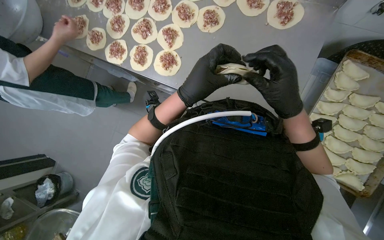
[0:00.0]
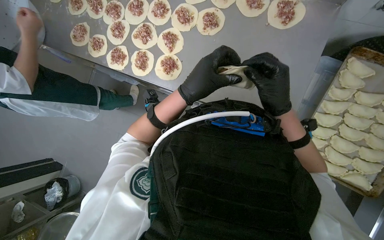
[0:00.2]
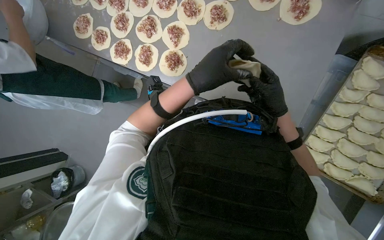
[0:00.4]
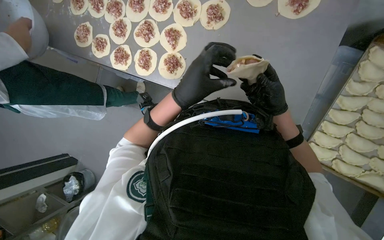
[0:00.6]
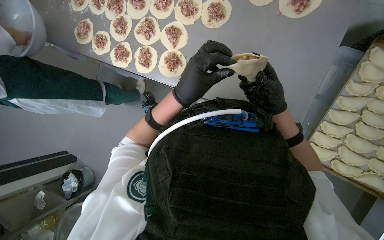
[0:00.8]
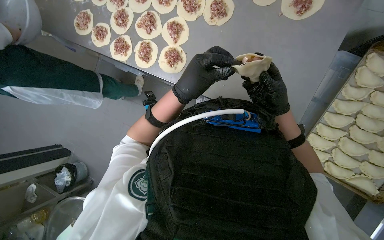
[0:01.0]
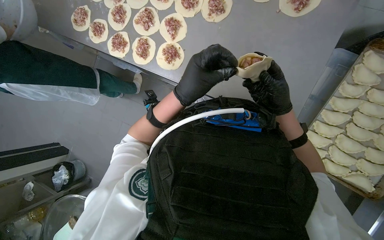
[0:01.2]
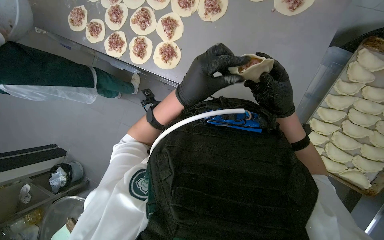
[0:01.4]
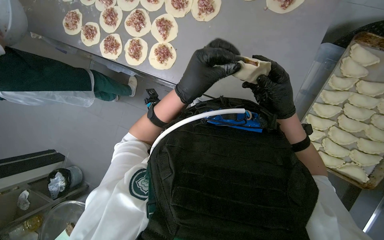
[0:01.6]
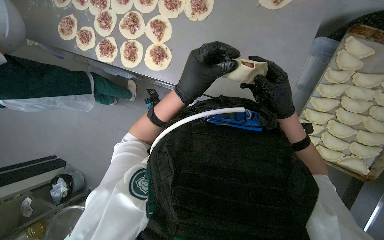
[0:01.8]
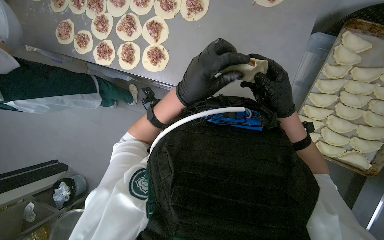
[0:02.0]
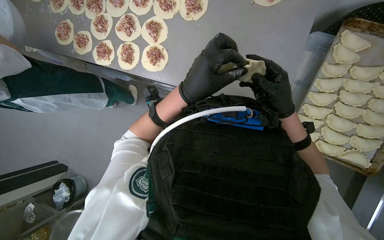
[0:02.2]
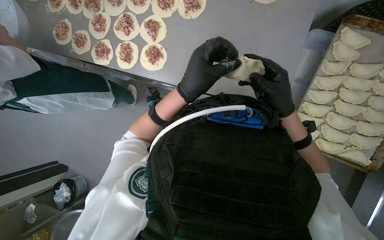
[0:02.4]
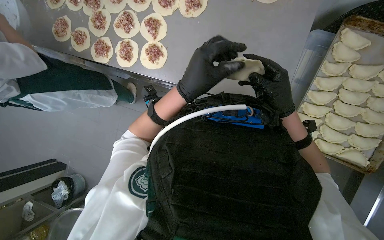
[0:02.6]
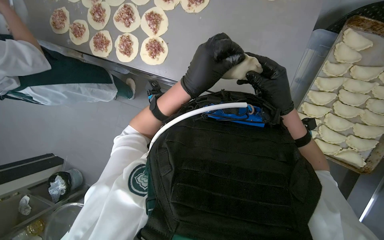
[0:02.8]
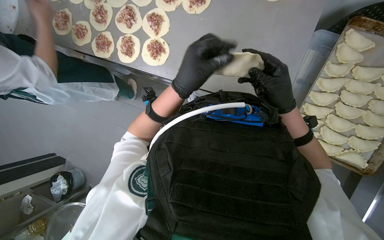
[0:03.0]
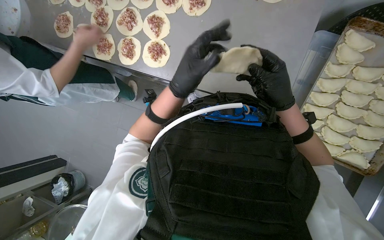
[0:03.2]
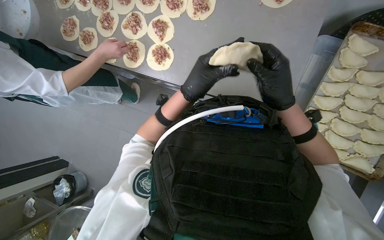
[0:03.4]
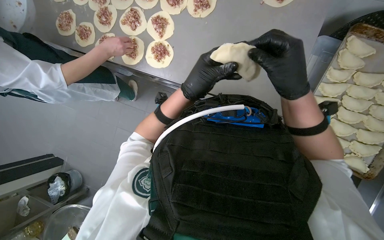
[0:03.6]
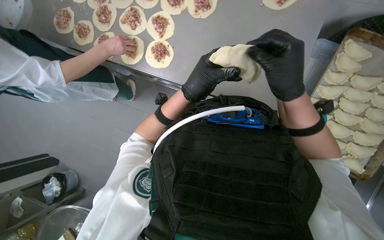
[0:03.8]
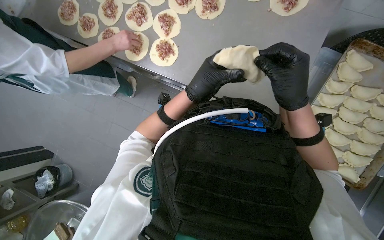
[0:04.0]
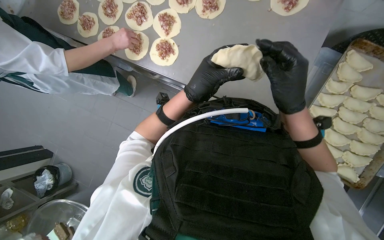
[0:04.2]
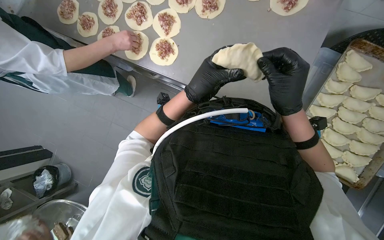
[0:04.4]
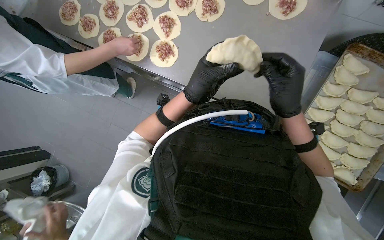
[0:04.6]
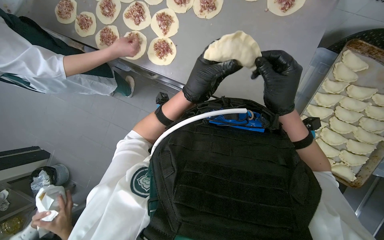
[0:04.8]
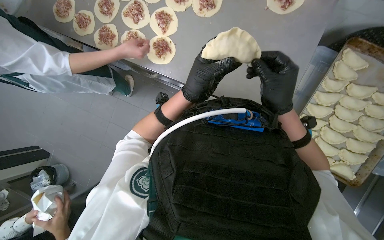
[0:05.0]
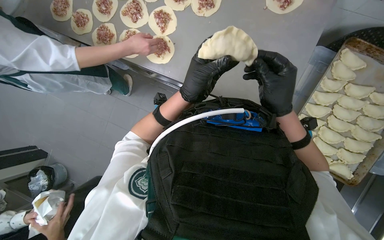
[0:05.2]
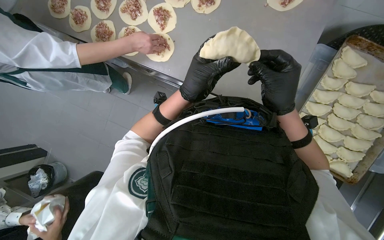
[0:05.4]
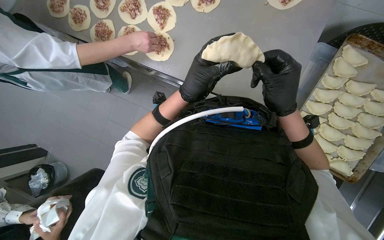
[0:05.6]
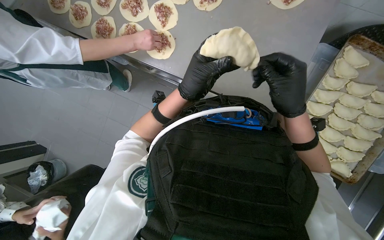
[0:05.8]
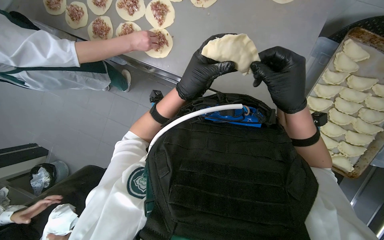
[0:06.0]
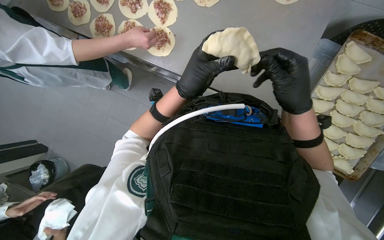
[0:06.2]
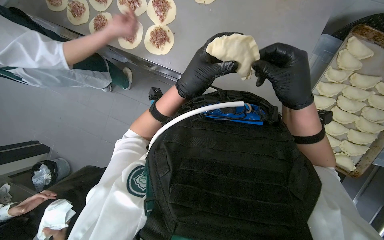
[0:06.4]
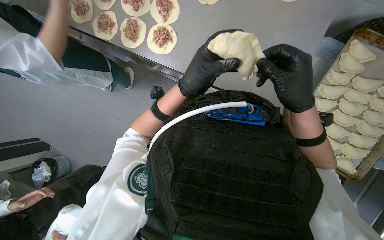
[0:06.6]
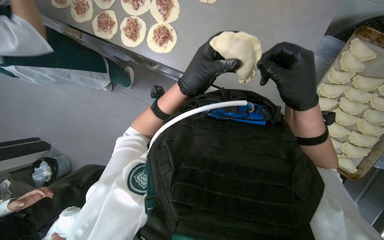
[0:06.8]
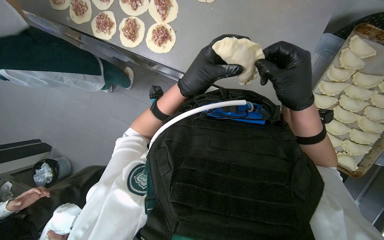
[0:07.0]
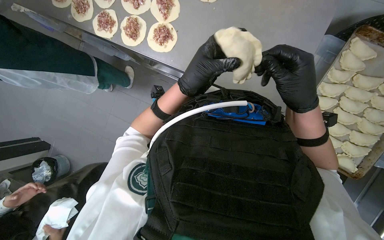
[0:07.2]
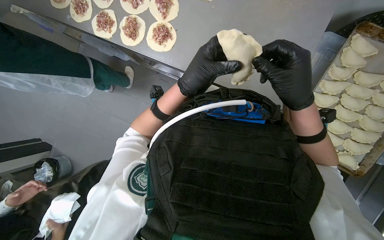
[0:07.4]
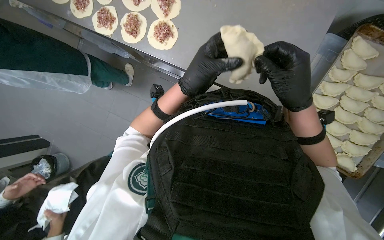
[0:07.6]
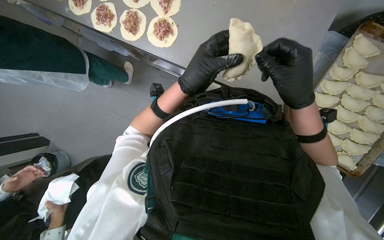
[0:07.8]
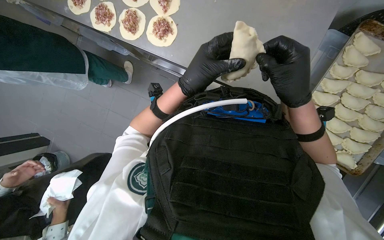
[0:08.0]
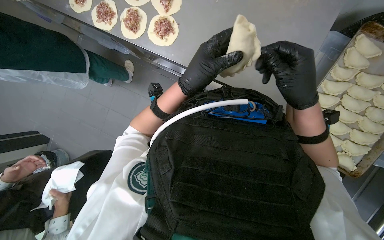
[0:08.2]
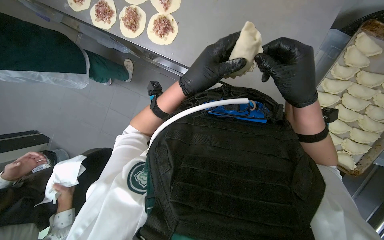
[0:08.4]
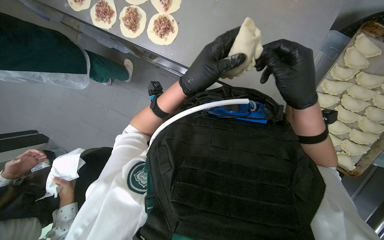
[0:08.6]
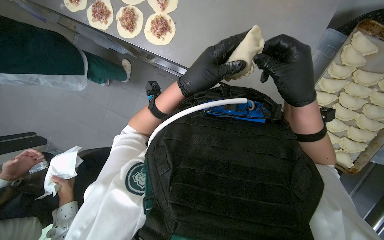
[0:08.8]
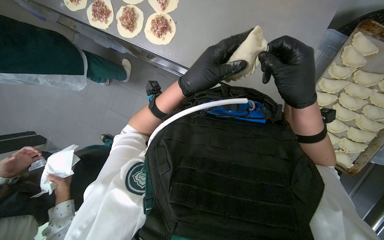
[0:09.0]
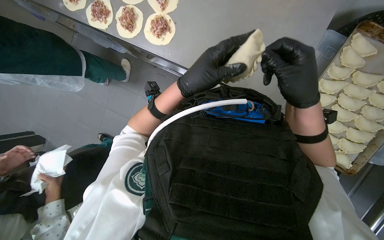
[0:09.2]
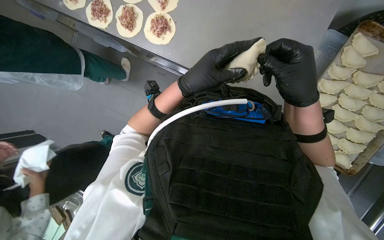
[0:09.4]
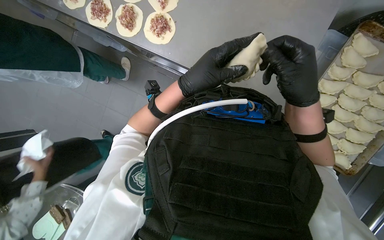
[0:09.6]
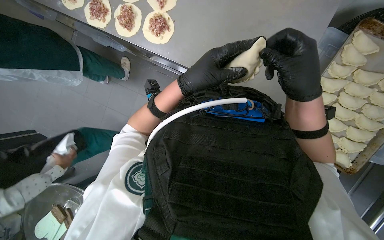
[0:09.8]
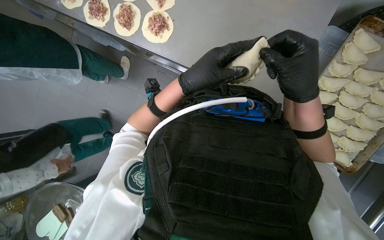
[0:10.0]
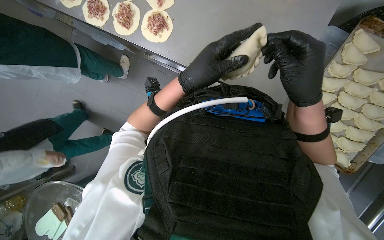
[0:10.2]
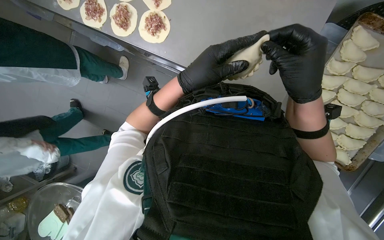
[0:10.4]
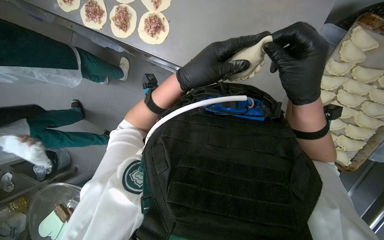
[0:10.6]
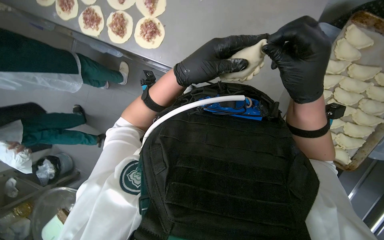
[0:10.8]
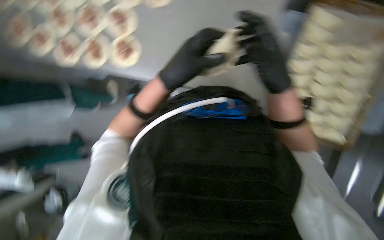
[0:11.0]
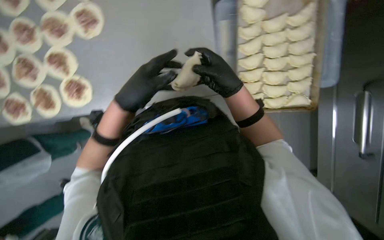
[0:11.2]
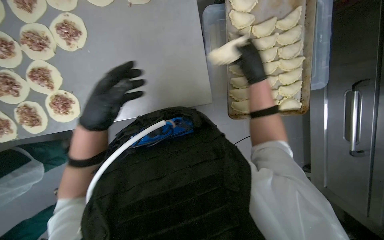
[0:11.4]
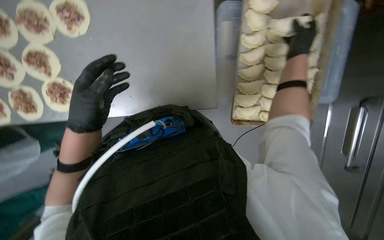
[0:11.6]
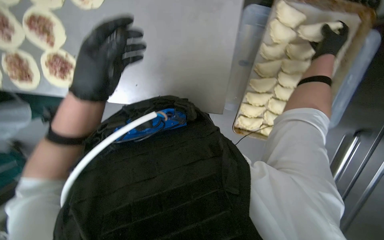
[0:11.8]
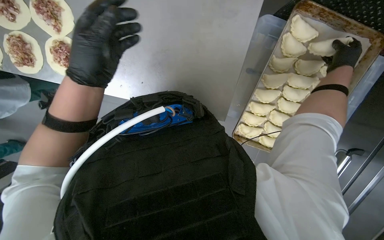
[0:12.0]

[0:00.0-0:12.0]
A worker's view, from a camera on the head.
Job: preparing food.
The whole recording: Folding meat-filled dough into dumplings. The worker folds dough circles filled with meat into dumplings and places them on a tray.
0:00.0 to 0:01.6: The right hand travels farther from the camera by some 10 cm.
0:01.6 to 0:03.0: The hands stay close to where they were, moving slightly.
0:03.0 to 0:04.4: The hands are busy where they are.
0:04.4 to 0:07.6: The hands are busy where they are.
0:07.6 to 0:09.0: Neither hand changes place.
0:09.0 to 0:10.4: The hands stay close to where they were, moving slightly.
0:10.4 to 0:12.0: The left hand moves to the left, approximately 15 cm. Meanwhile the right hand is displaced to the right, up the picture and farther from the camera by about 50 cm.

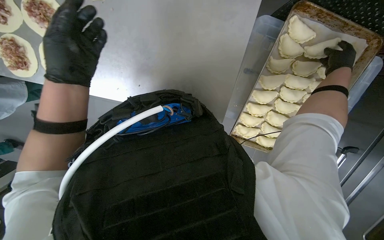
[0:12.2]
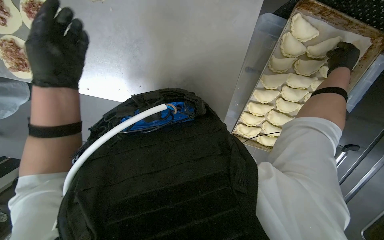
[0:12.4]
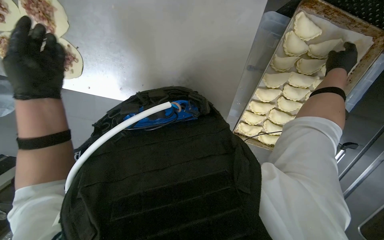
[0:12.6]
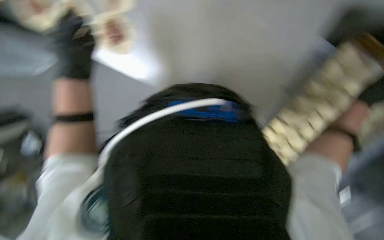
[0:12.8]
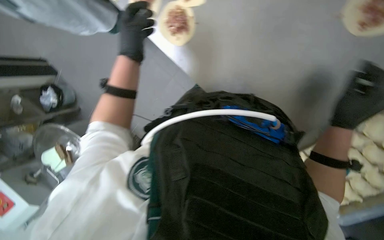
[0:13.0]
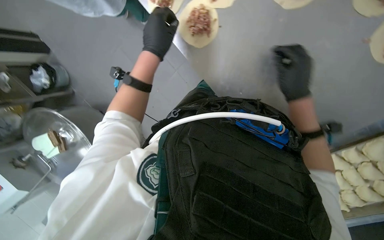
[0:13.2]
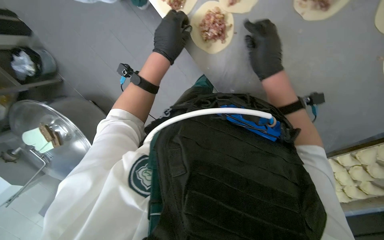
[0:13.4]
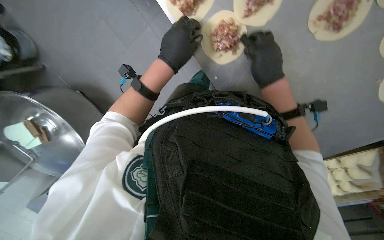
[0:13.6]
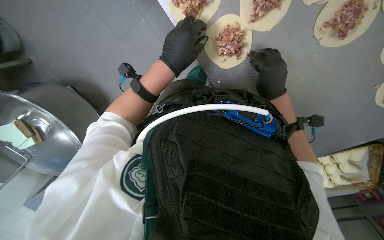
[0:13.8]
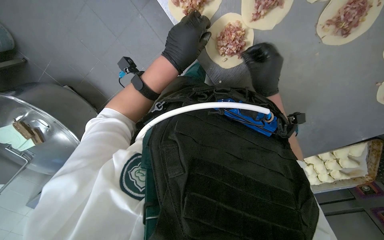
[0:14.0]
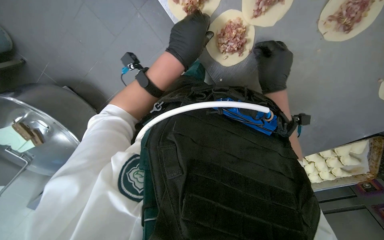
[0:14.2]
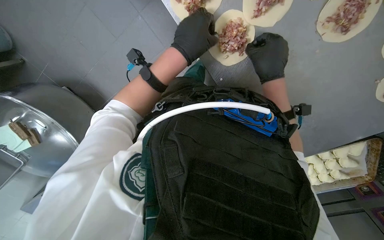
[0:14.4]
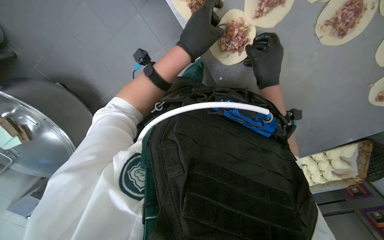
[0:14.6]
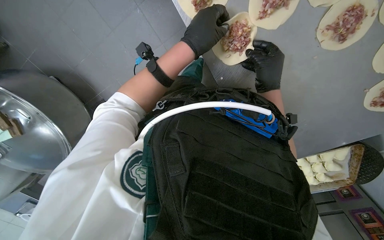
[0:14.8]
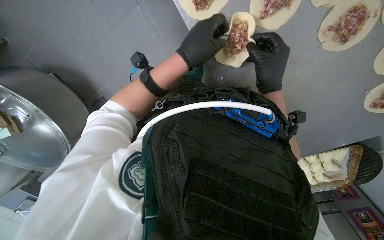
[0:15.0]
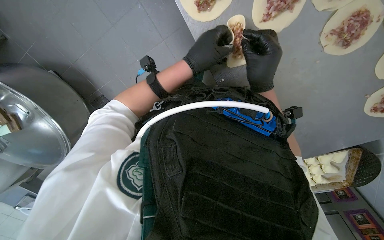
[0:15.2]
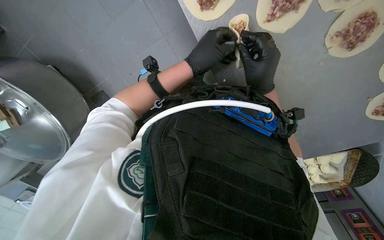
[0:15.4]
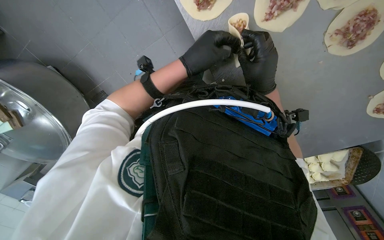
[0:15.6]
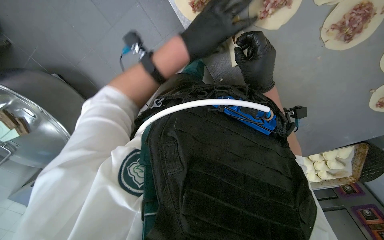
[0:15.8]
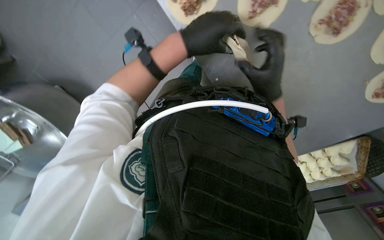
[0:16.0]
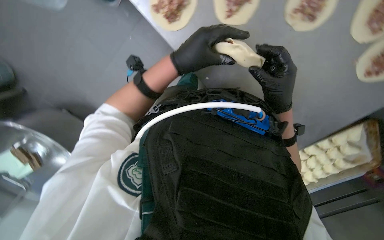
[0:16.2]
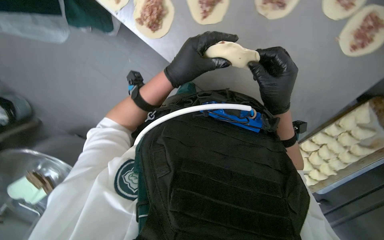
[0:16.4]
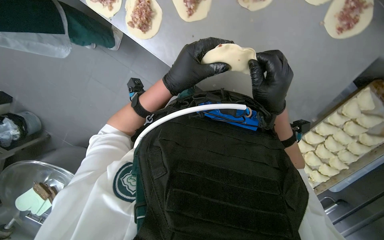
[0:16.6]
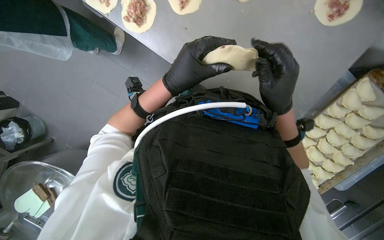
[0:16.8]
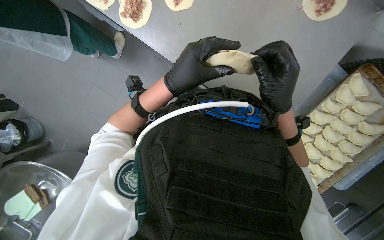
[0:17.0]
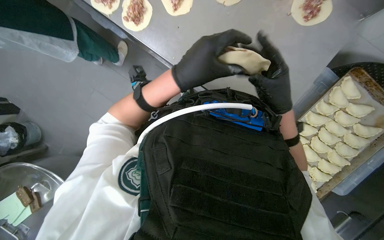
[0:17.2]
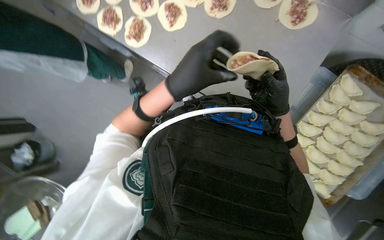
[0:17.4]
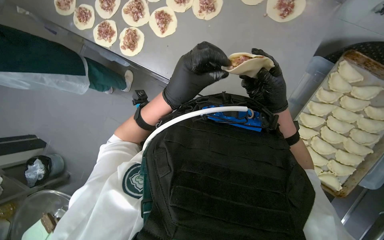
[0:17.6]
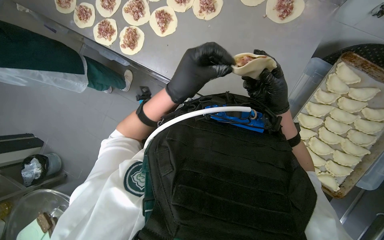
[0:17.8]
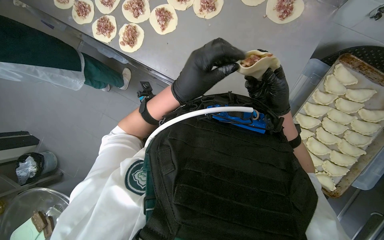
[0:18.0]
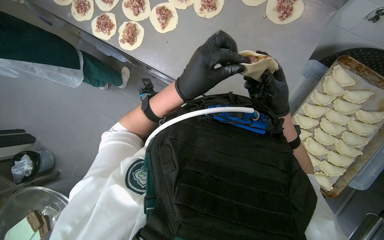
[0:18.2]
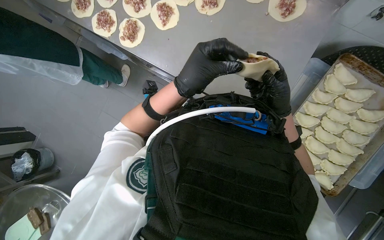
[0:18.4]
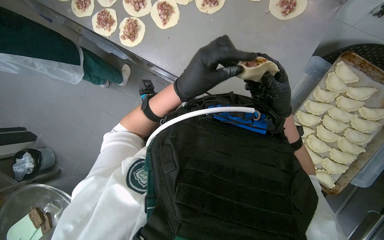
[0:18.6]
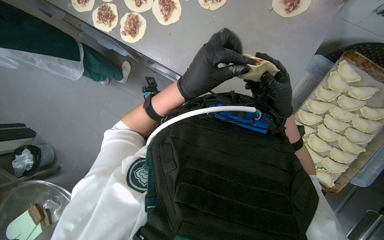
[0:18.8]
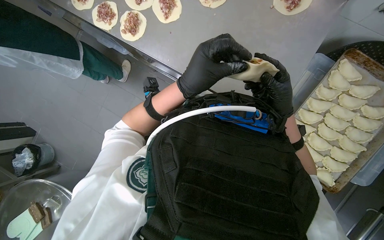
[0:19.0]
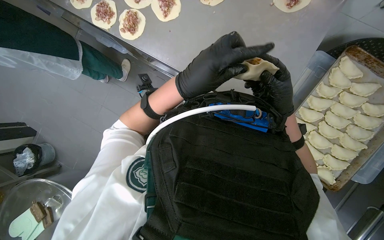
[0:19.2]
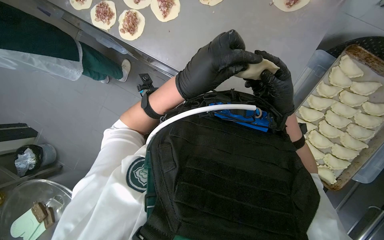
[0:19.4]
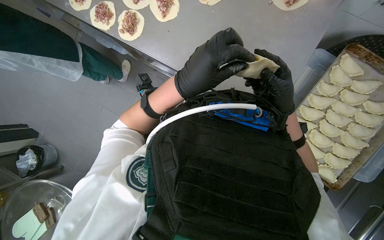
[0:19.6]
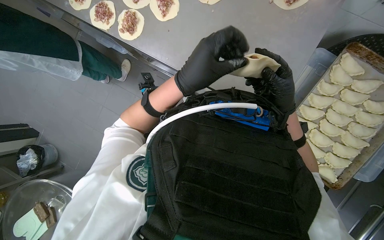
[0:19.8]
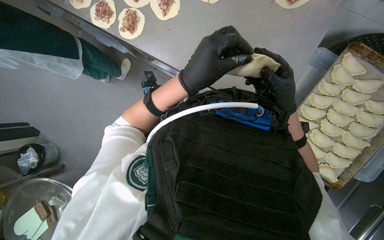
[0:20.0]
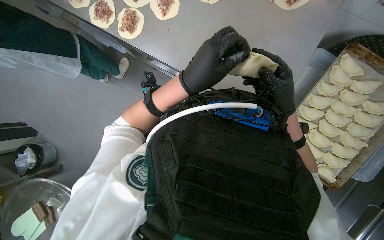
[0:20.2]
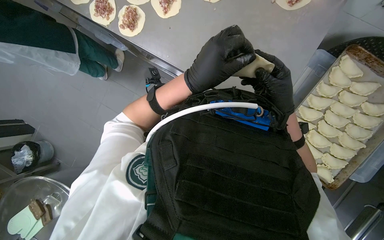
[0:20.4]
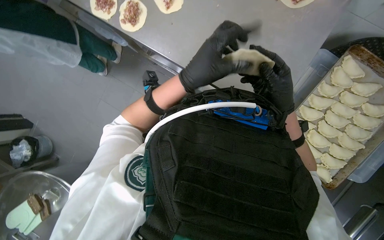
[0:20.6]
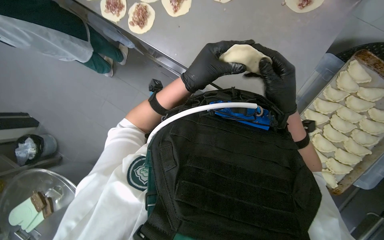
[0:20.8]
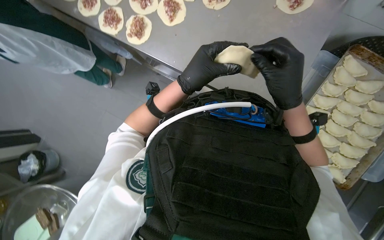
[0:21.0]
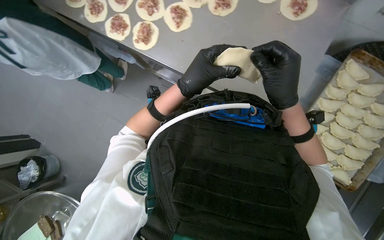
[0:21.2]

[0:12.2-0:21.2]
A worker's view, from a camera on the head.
Job: preparing food.
The whole recording: Folding meat-filled dough into dumplings. The worker folds dough circles filled with meat into dumplings and places them on a tray.
0:12.2 to 0:13.8: The view tilts about 10 degrees downward. The right hand goes roughly 35 cm to the left, while the left hand moves to the right, about 10 cm.
0:13.8 to 0:15.2: The hands stay close to where they were, moving slightly.
0:15.2 to 0:16.6: The left hand heads nearer to the camera, covering some 10 cm. Meanwhile the right hand shifts about 15 cm down the picture.
0:18.2 to 0:21.2: The hands stay close to where they were, moving slightly.
